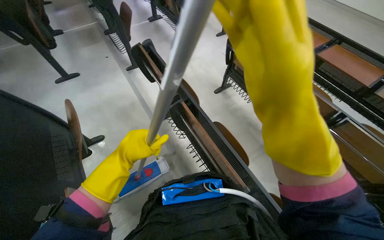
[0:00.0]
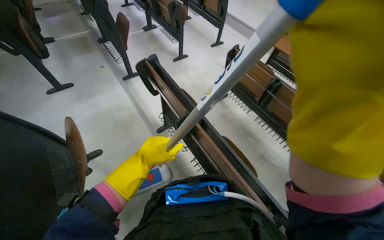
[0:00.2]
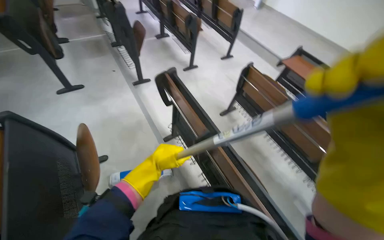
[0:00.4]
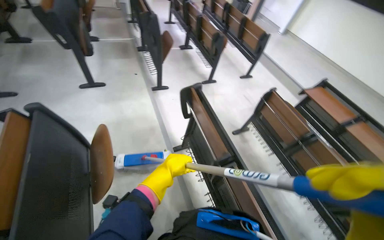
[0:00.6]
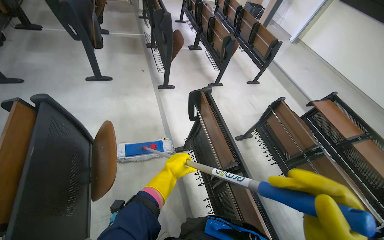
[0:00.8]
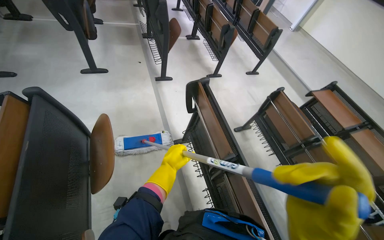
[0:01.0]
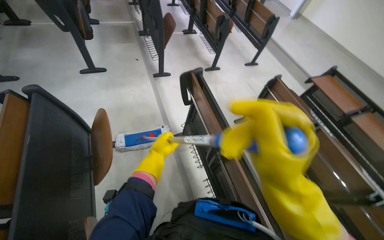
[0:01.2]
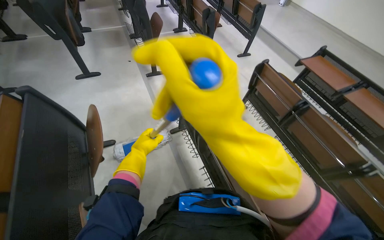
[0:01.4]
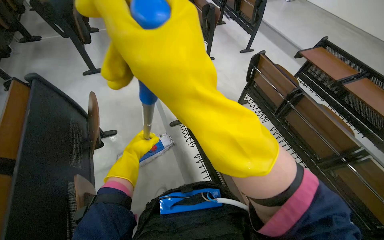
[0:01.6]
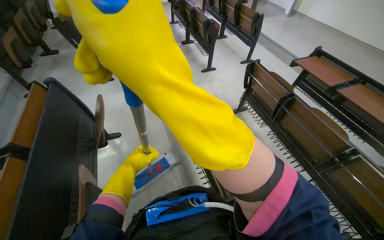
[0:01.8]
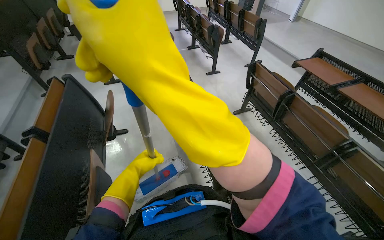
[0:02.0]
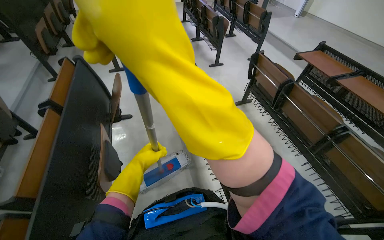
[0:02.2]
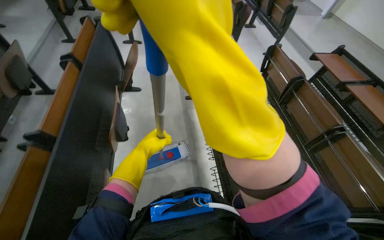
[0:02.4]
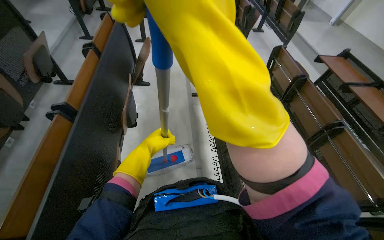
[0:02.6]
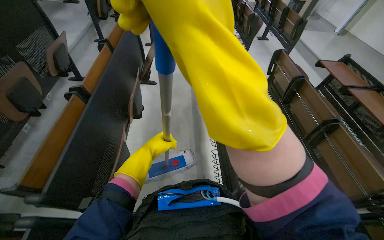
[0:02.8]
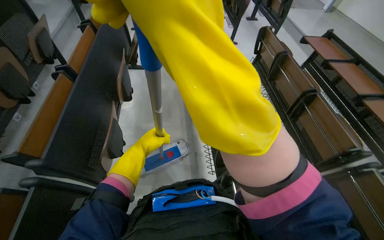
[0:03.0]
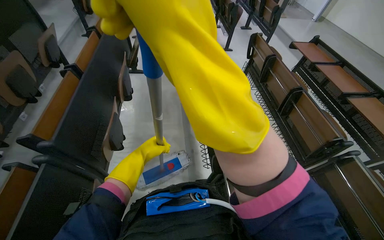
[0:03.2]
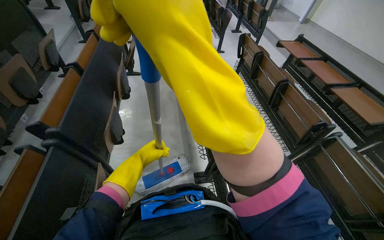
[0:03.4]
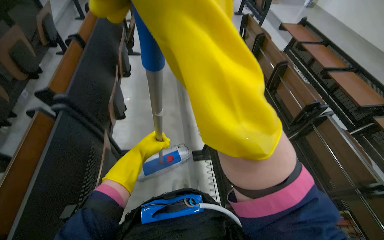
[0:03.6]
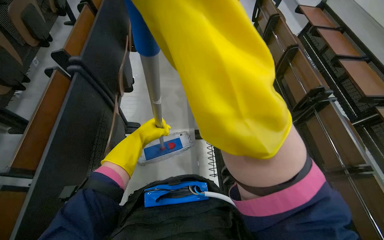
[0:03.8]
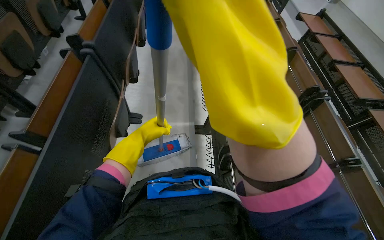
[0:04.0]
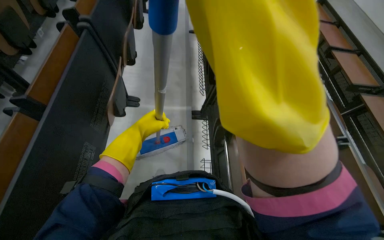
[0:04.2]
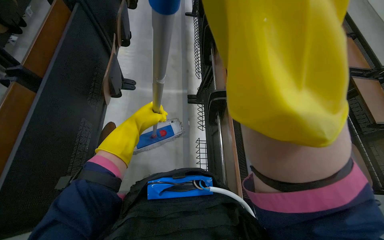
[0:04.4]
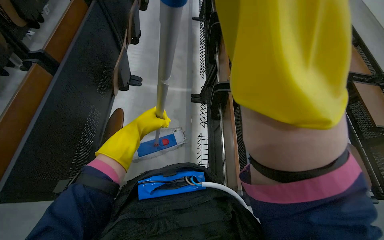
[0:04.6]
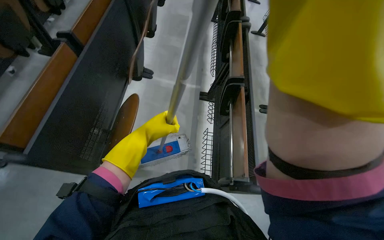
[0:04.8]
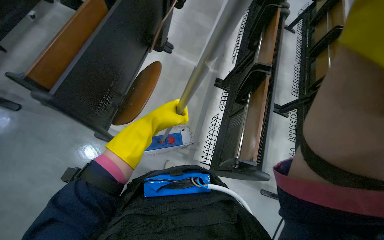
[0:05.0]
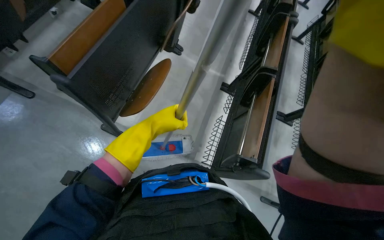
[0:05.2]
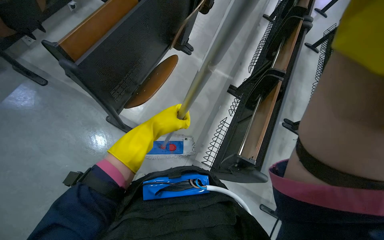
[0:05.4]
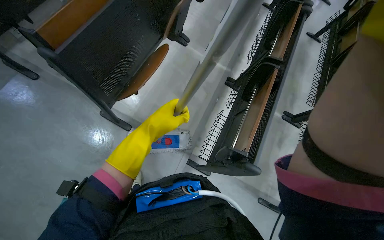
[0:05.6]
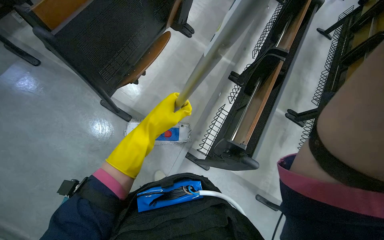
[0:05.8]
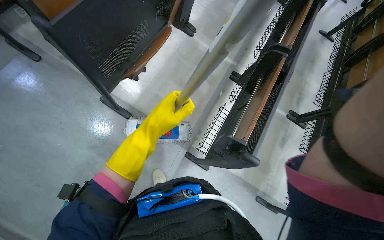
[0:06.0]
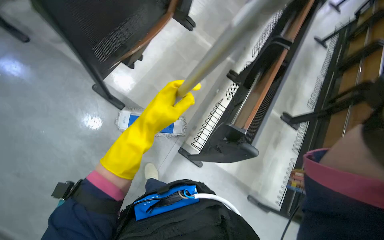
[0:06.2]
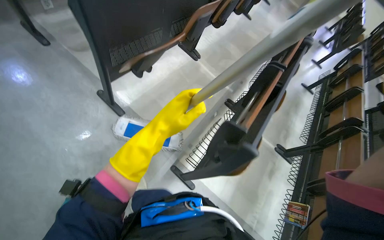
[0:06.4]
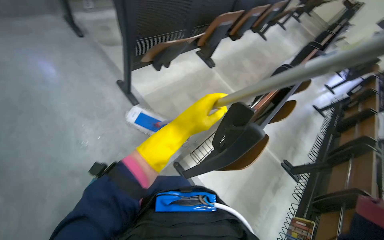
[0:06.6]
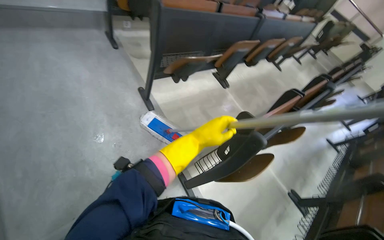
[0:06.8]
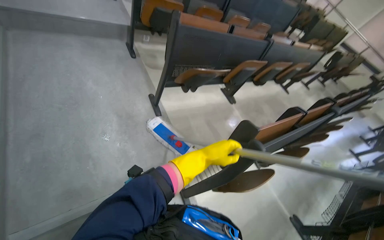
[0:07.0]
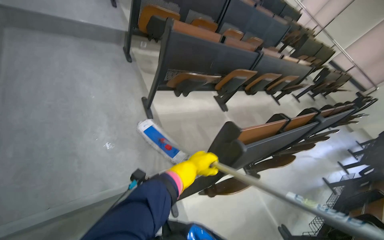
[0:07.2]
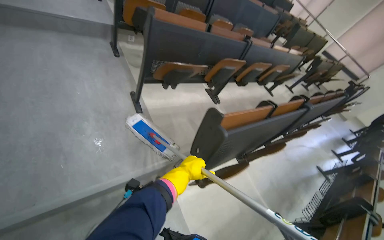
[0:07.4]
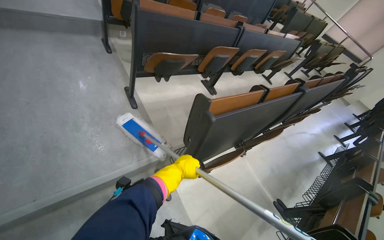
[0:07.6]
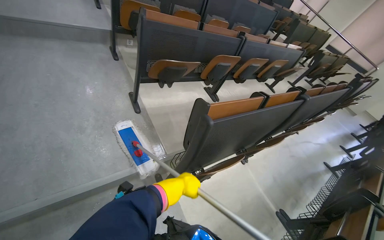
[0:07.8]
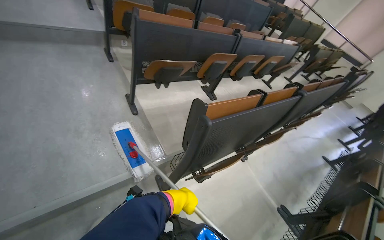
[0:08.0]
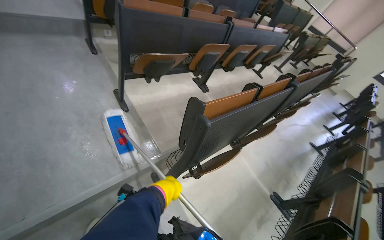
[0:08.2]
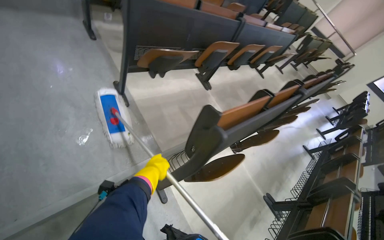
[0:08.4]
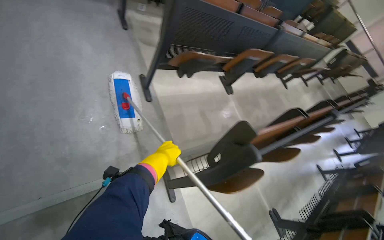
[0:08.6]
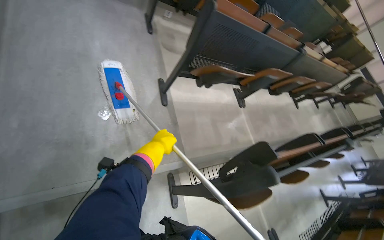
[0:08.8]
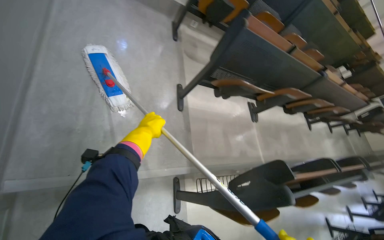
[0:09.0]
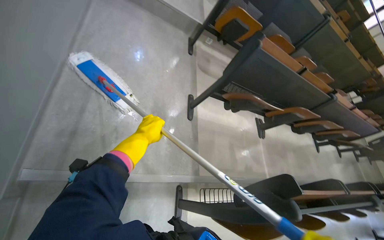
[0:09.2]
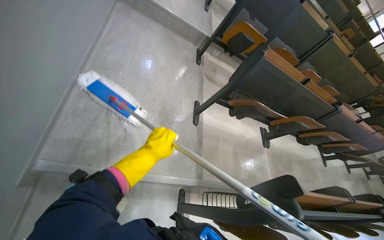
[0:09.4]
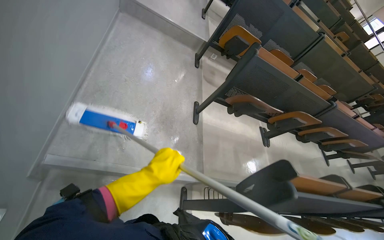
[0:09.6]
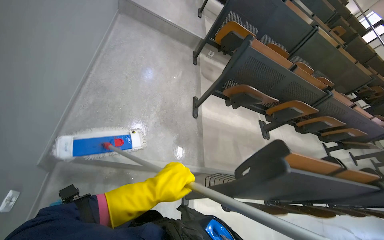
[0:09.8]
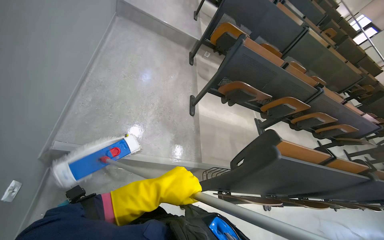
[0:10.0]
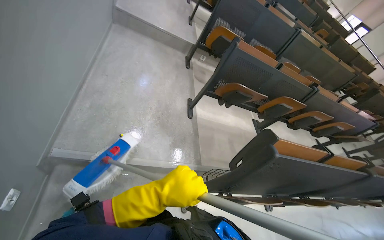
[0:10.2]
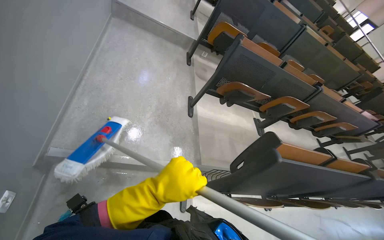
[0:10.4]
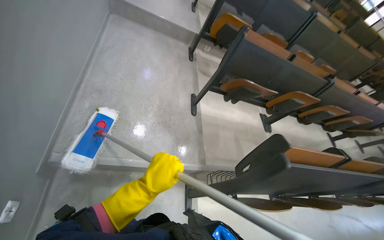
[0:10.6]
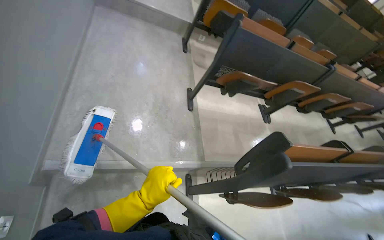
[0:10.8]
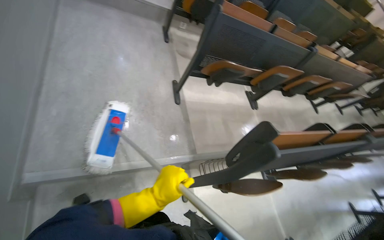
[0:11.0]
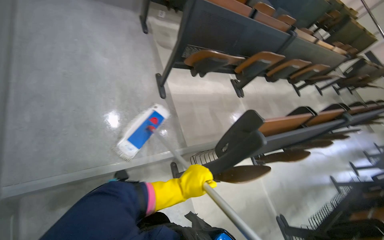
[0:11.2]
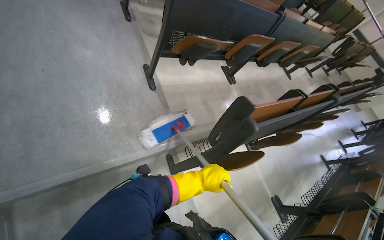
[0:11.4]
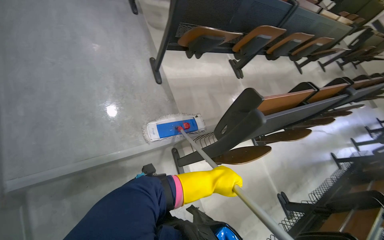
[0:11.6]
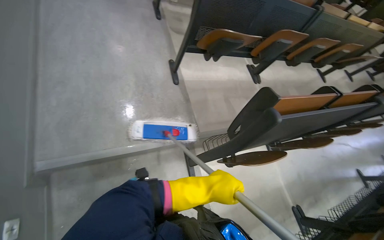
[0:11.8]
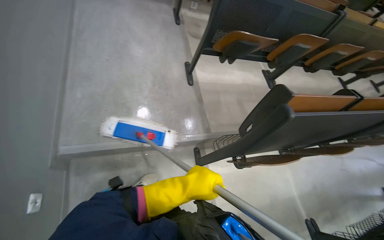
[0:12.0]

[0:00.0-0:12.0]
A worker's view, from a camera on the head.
Job: mopping floor.
The whole recording: Cleaning lecture hall. The worker cleans the lecture hall by mopping the floor and walls, and wiping desks.
0:01.6 to 0:03.0: The head travels approximately 90 cm.
0:03.0 to 0:04.4: The wearer moves roughly 80 cm.
0:04.4 to 0:06.0: The view tips downward by about 15 degrees. The left hand moves nearer to the camera, about 10 cm.
0:06.0 to 0:07.6: The camera pitches upward, by roughly 25 degrees. The scene turns roughly 30 degrees clockwise in the picture.
0:09.0 to 0:10.4: The wearer looks some 15 degrees further upward. The left hand is displaced nearer to the camera and down the picture by about 50 cm.
0:10.4 to 0:12.0: The wearer looks approximately 15 degrees further downward. The left hand heads farther from the camera, covering approximately 10 cm, and goes to the right and returns, approximately 20 cm each way.

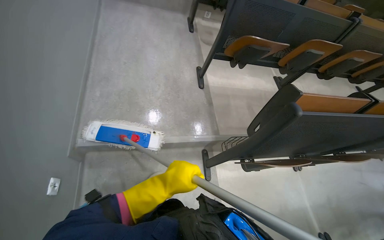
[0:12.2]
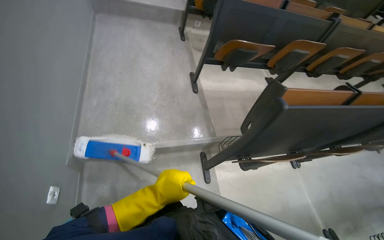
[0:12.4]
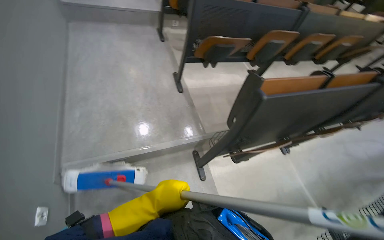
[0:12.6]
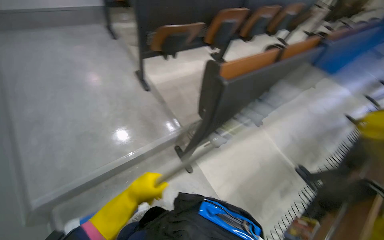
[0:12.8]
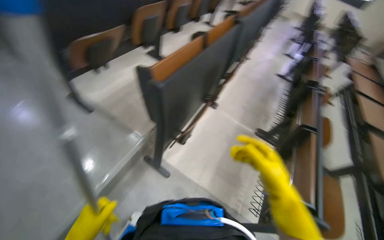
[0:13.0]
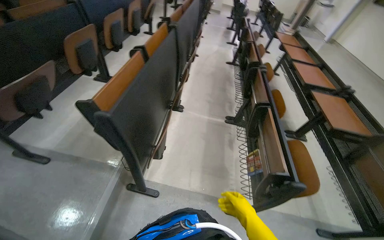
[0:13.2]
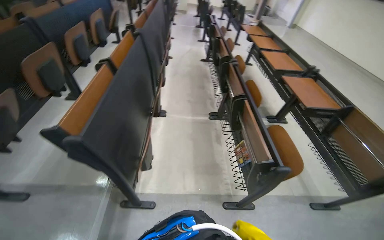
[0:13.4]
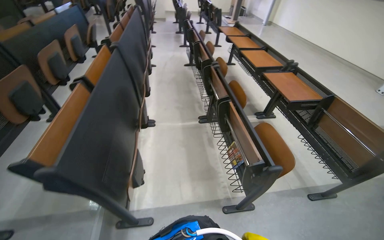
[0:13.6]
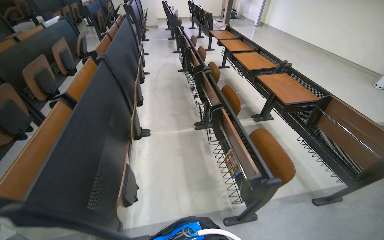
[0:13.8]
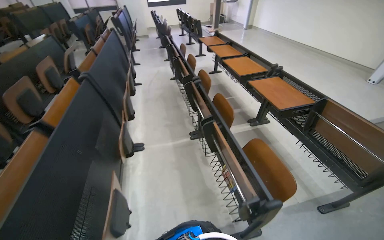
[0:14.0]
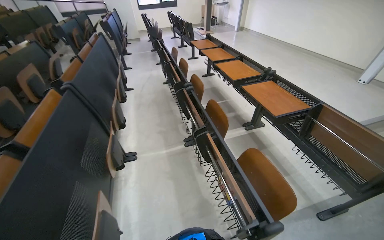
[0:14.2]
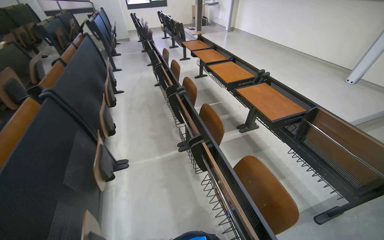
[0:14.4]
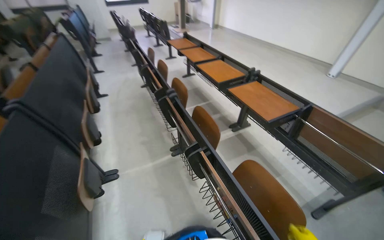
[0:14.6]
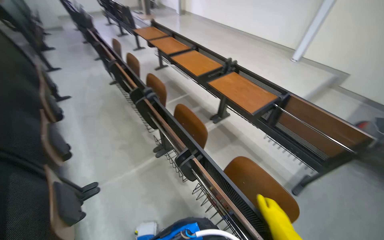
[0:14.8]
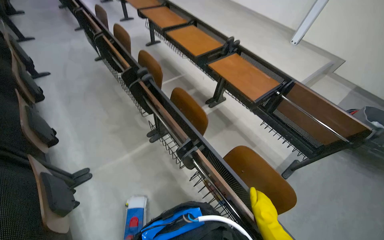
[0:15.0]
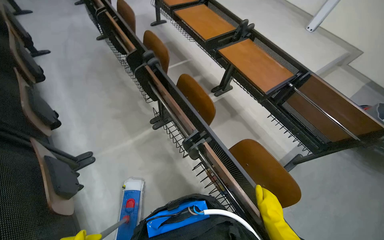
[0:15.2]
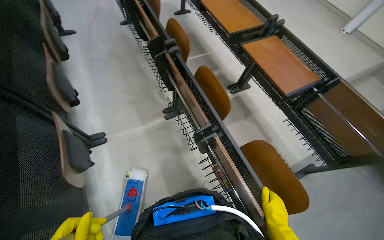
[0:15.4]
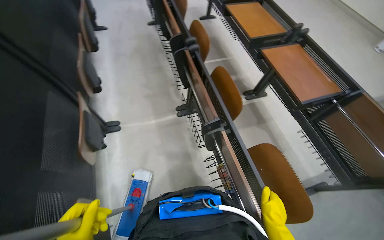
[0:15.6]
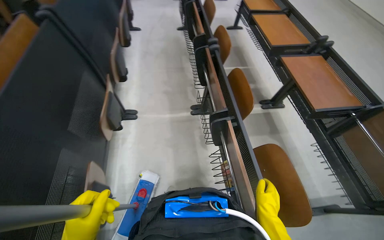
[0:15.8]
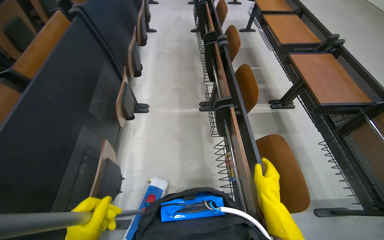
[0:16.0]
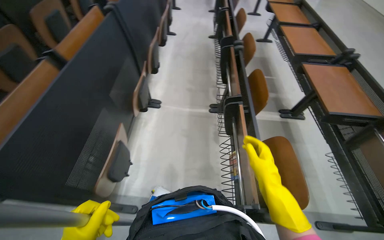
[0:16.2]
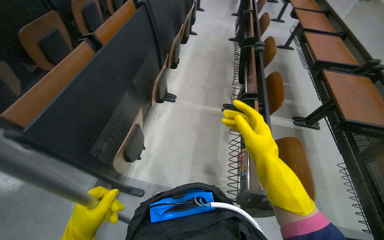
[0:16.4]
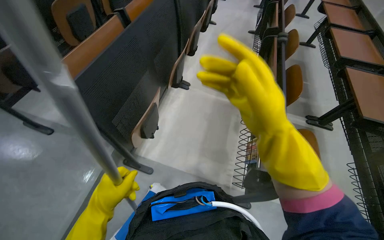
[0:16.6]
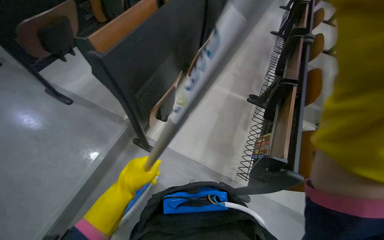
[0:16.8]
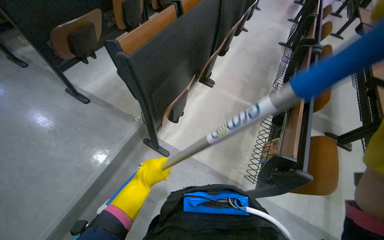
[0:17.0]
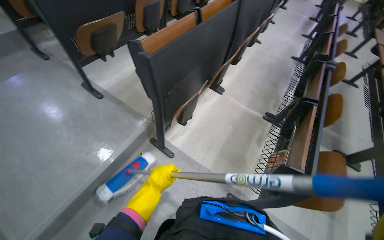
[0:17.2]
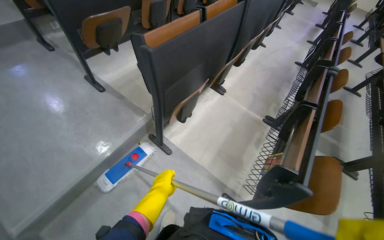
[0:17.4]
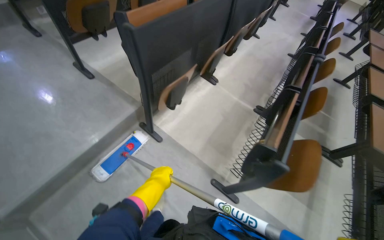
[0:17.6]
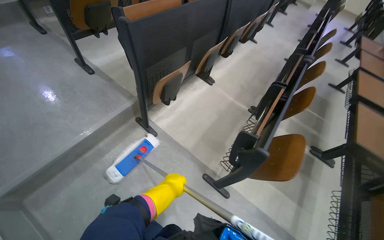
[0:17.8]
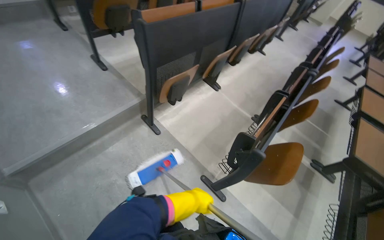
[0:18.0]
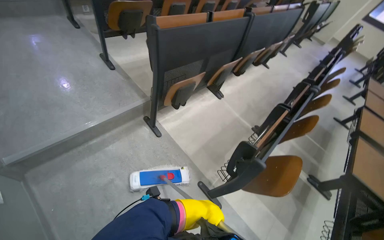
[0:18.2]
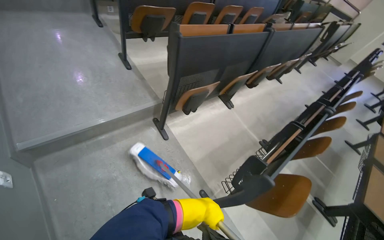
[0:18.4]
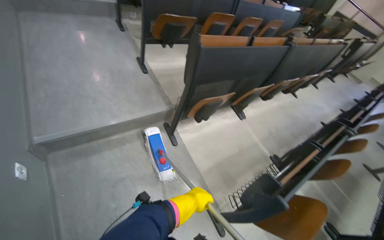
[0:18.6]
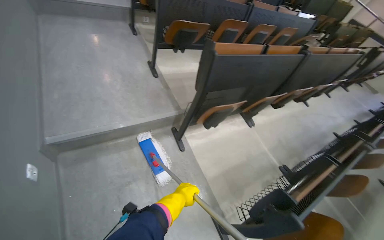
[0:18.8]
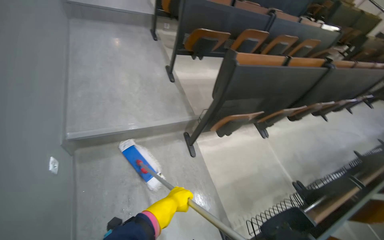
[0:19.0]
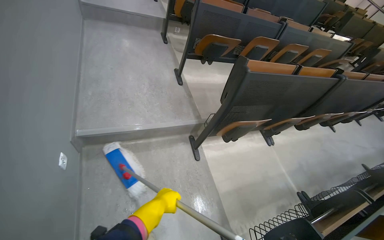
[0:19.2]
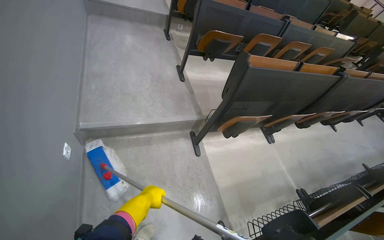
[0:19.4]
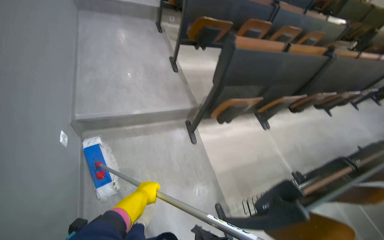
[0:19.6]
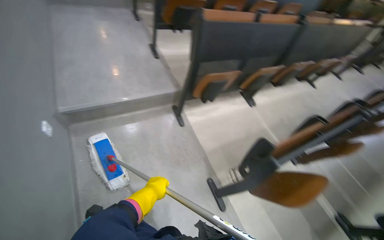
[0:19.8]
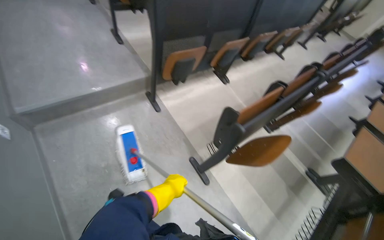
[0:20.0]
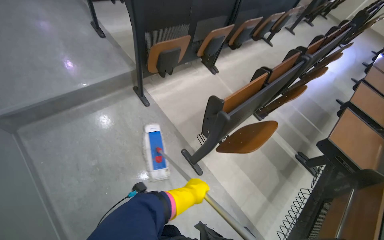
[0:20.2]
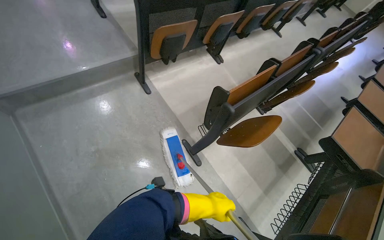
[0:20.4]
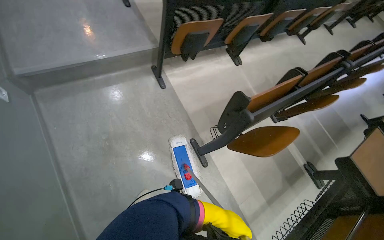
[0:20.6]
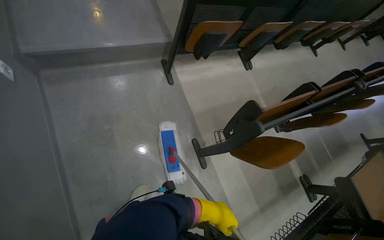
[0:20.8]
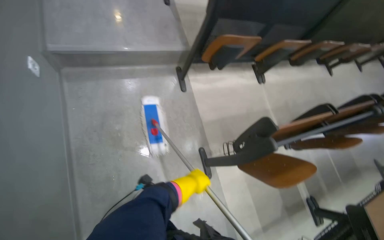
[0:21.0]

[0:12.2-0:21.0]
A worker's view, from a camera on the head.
Job: mopping floor.
The whole recording: Cleaning lecture hall. The worker cleans the lecture hall by mopping the floor and walls, and wiping desks.
0:12.2 to 0:13.6: The wearer looks roughly 90 degrees further to the right.
0:13.6 to 0:15.2: The camera is carried some 70 cm. The wearer looks some 30 degrees further to the right. The view tips downward by about 15 degrees.
0:15.2 to 0:16.6: The head travels roughly 60 cm. The head turns to the left by approximately 50 degrees.
0:16.6 to 0:18.0: The camera travels roughly 40 cm. The scene turns approximately 25 degrees clockwise in the picture.
0:18.0 to 0:19.6: The head rotates about 25 degrees to the left. The left hand is displaced to the left by approximately 30 cm.
0:19.6 to 0:21.0: The wearer looks roughly 15 degrees further downward. The left hand is displaced to the right by roughly 35 cm.
